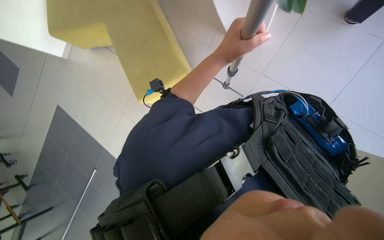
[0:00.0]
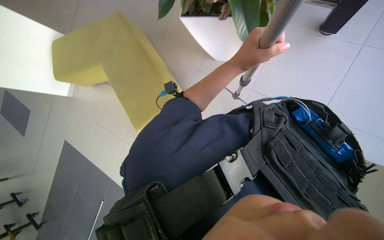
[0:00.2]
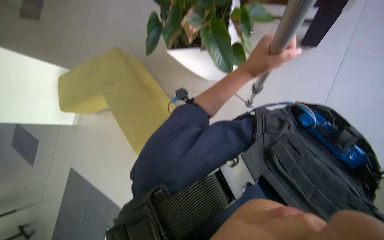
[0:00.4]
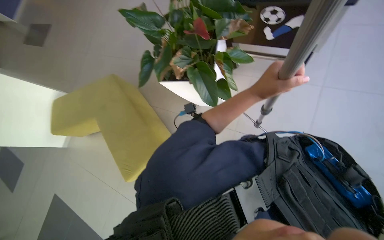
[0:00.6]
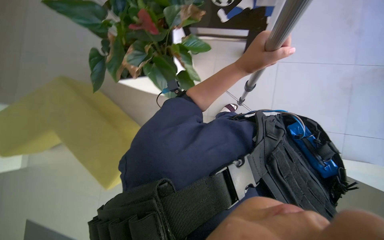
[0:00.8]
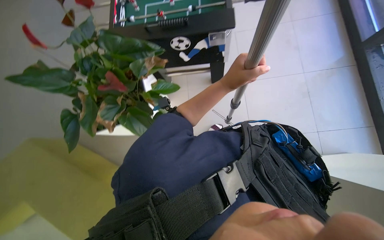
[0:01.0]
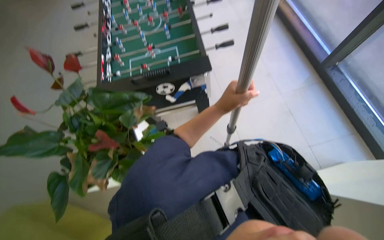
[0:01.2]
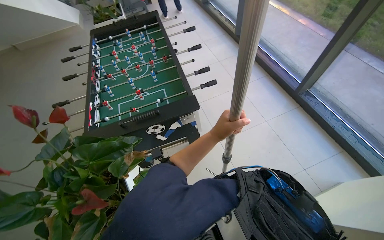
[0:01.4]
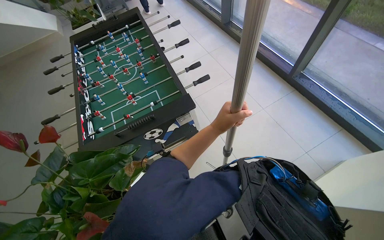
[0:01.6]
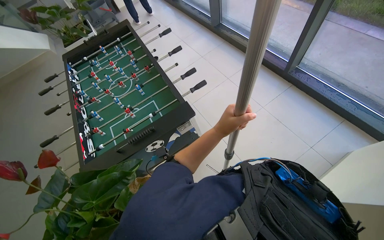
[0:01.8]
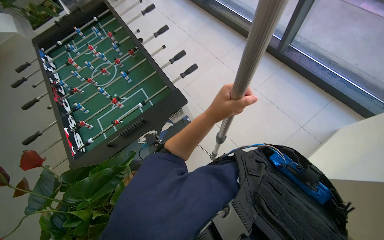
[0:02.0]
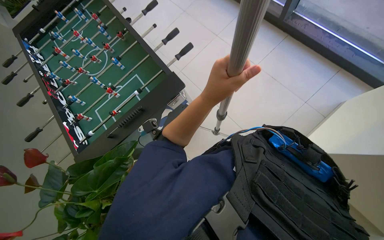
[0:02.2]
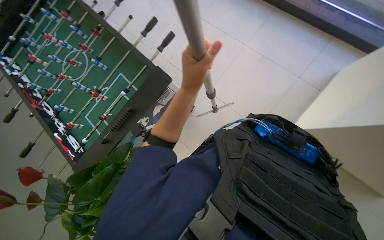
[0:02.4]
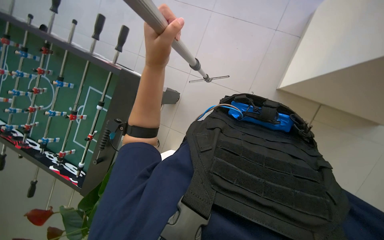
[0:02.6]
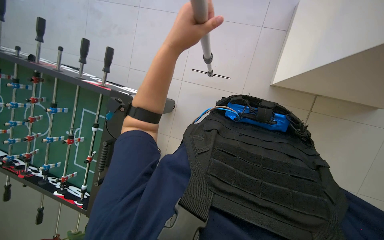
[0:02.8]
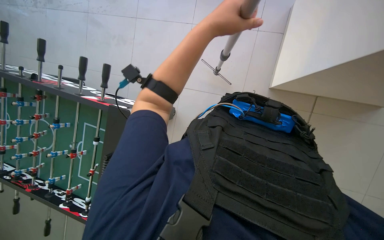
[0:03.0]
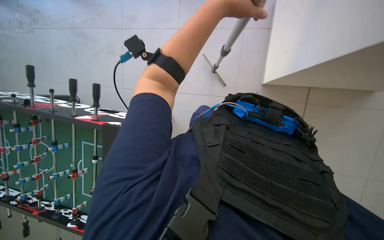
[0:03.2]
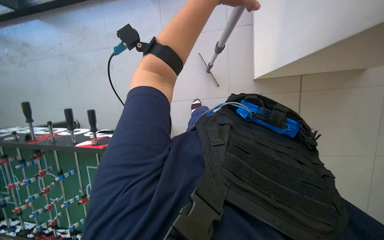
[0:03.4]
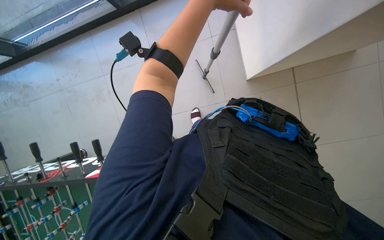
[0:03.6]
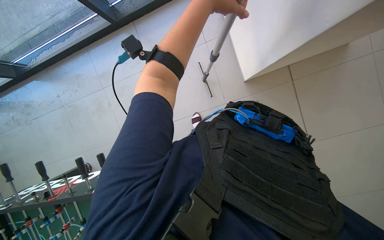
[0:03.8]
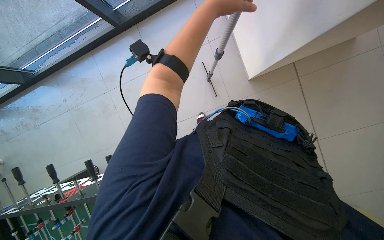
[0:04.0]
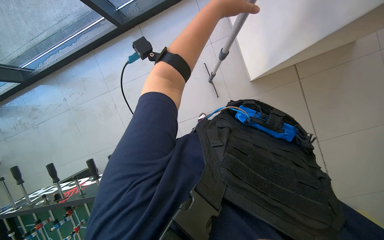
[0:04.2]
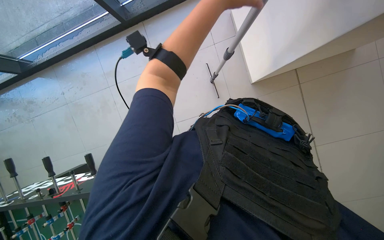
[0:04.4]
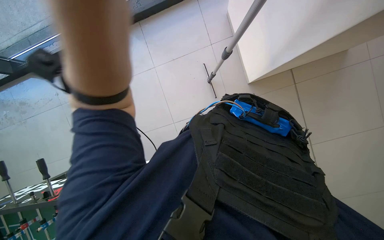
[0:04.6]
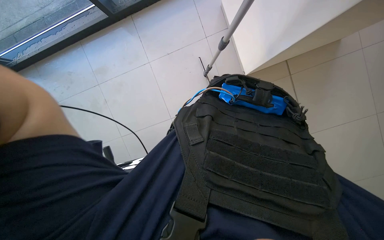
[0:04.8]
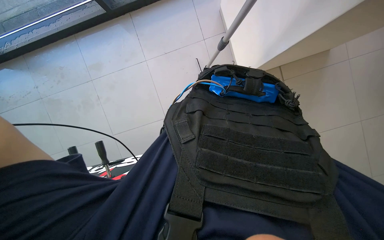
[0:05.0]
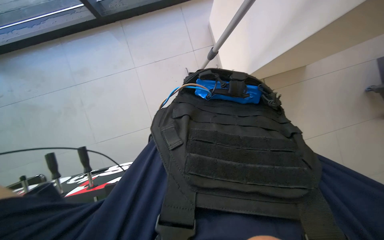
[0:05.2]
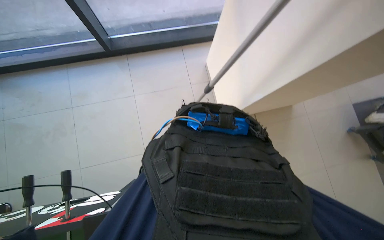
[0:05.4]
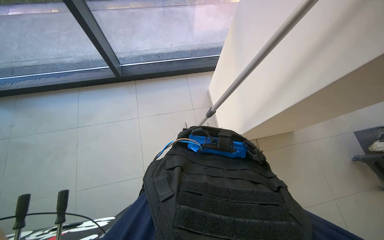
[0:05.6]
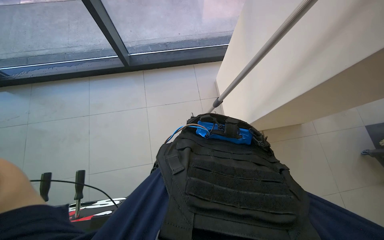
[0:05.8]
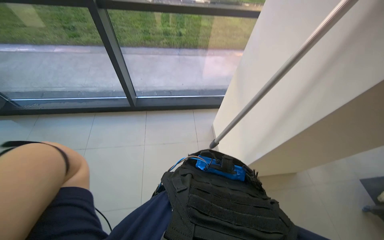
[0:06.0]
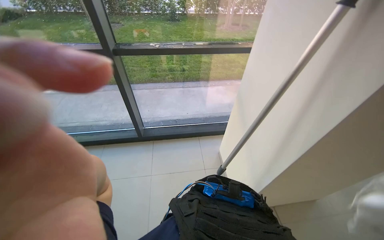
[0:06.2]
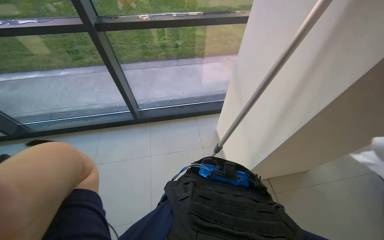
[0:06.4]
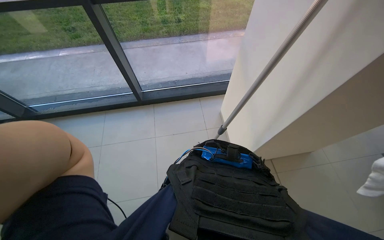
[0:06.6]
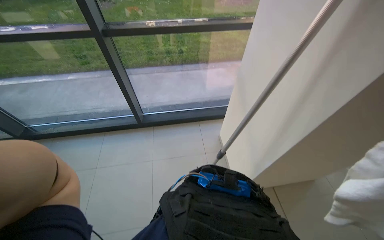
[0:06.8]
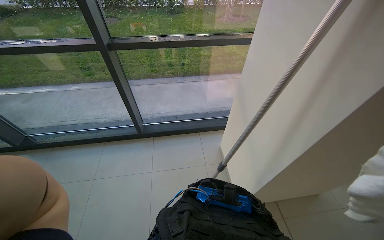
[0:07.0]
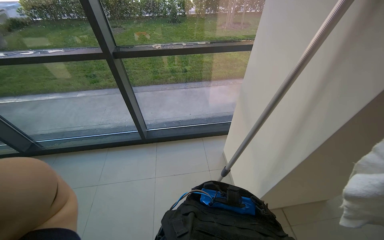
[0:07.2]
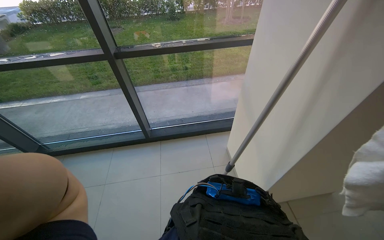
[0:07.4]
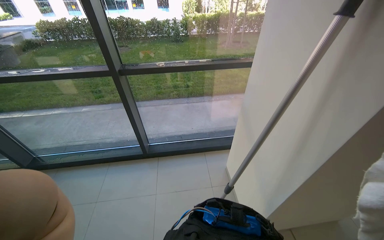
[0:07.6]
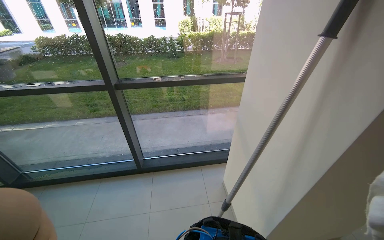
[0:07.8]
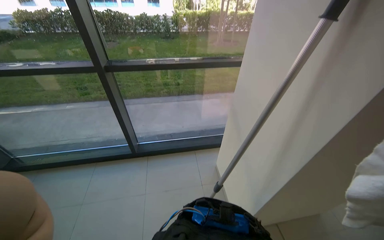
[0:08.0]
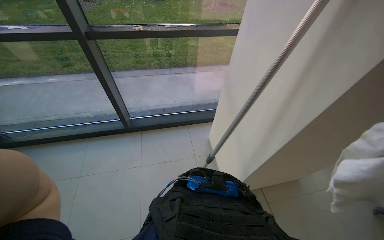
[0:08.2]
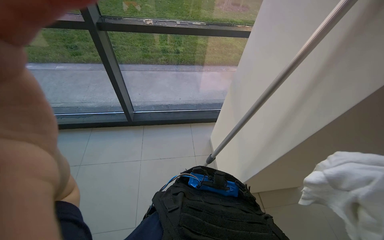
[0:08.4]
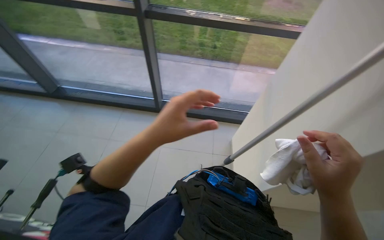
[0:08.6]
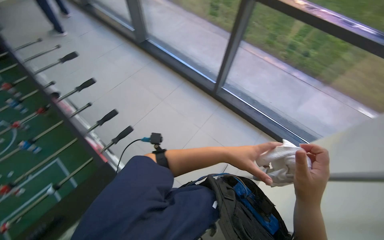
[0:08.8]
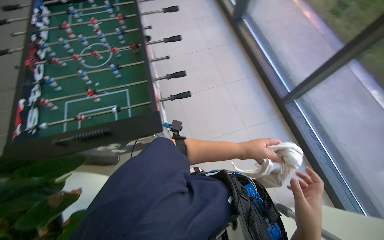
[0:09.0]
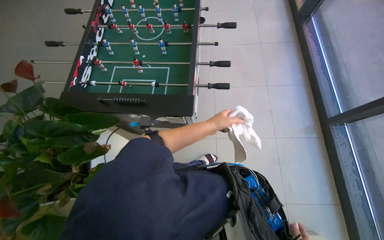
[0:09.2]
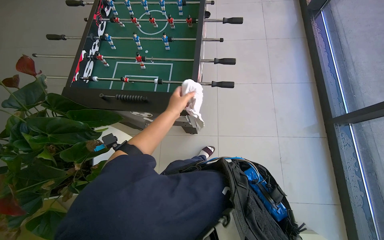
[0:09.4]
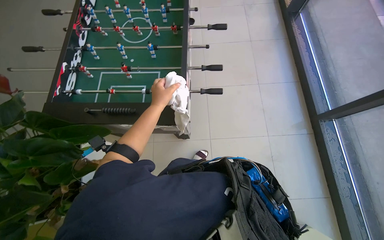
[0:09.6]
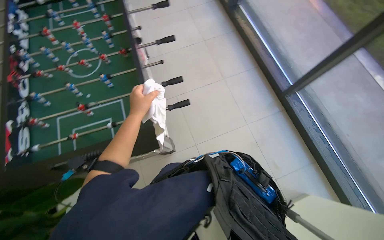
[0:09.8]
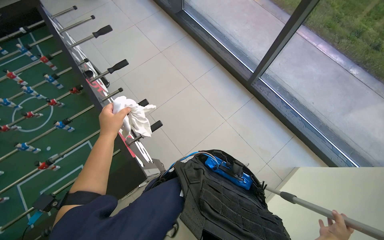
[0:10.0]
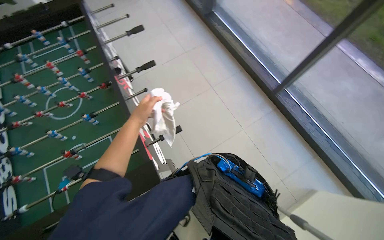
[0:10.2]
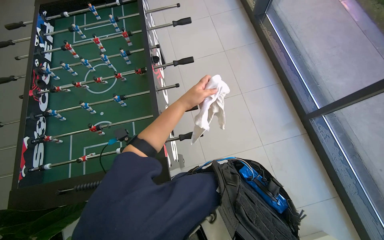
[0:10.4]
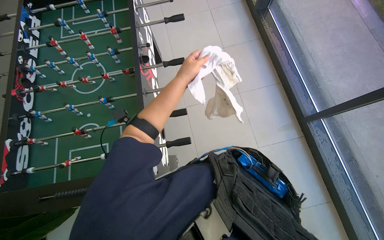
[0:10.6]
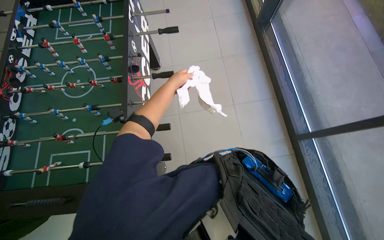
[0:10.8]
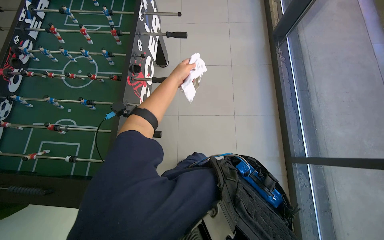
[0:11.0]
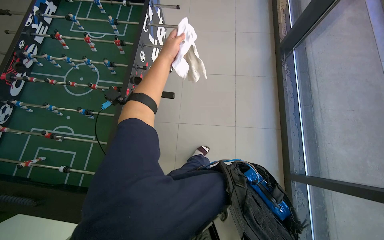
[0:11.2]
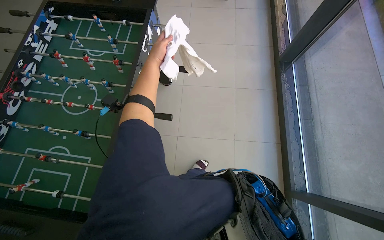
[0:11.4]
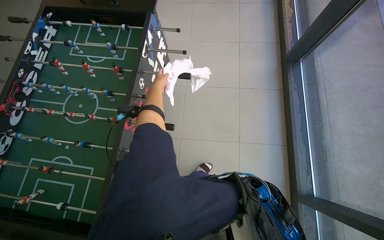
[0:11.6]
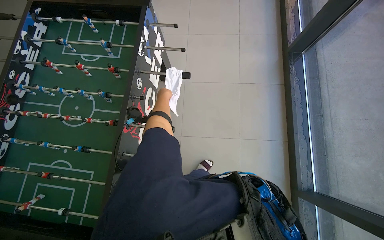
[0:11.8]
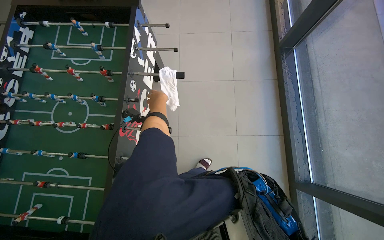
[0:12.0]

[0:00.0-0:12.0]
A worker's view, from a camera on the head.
Job: cleaning windows.
The whole recording: Cleaning windows. The worker cleans the windows using a pole and wipes the frames with a cloth.
0:00.0 to 0:01.6: The wearer's head swings approximately 50 degrees to the right. The view tips upward by approximately 40 degrees.
0:01.6 to 0:03.0: The wearer looks approximately 20 degrees further downward. Everything in view rotates about 50 degrees counterclockwise.
0:03.0 to 0:04.4: Everything in view rotates approximately 30 degrees counterclockwise.
0:04.4 to 0:06.0: The camera pitches upward, by about 40 degrees.
0:06.0 to 0:07.6: The camera pitches upward, by roughly 15 degrees.
0:07.6 to 0:09.0: The wearer looks about 80 degrees further to the left. The view tilts approximately 25 degrees downward.
0:10.4 to 0:12.0: The camera travels about 60 cm.

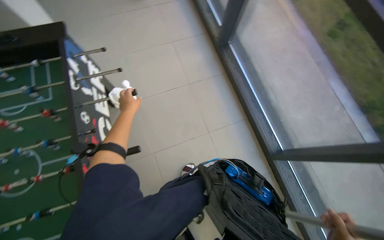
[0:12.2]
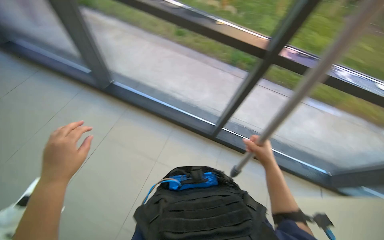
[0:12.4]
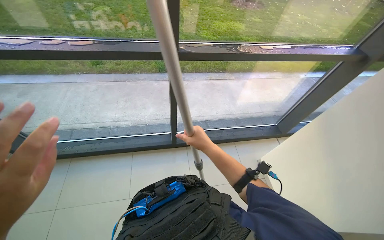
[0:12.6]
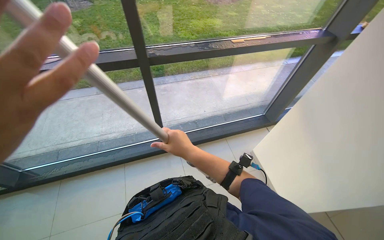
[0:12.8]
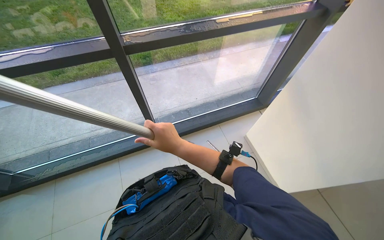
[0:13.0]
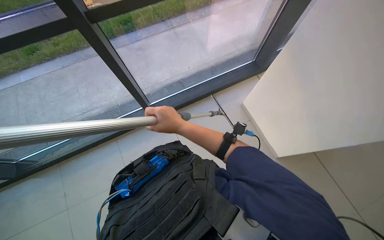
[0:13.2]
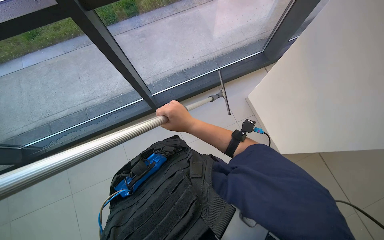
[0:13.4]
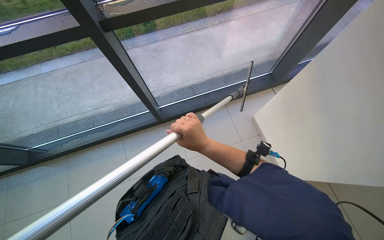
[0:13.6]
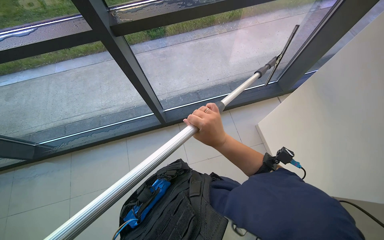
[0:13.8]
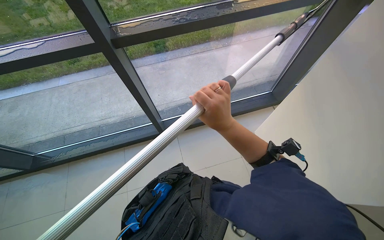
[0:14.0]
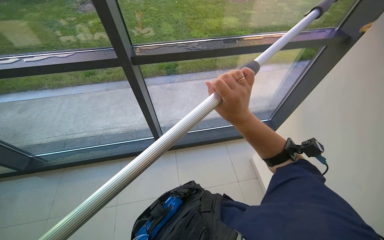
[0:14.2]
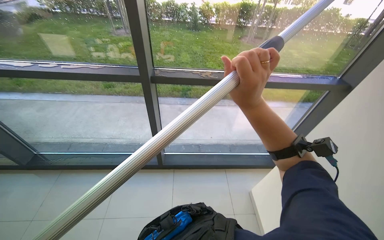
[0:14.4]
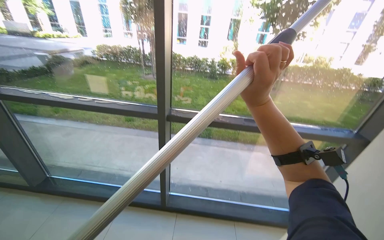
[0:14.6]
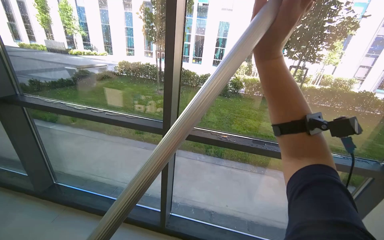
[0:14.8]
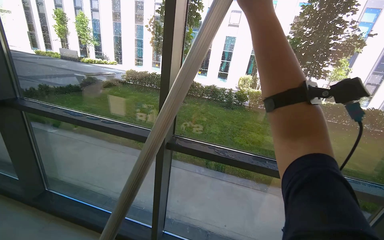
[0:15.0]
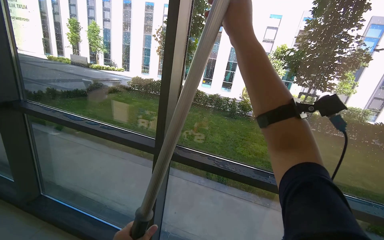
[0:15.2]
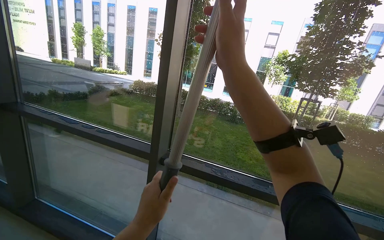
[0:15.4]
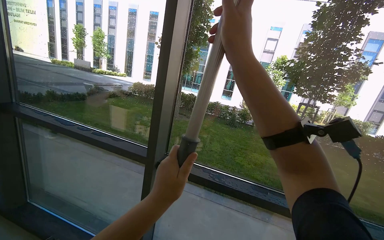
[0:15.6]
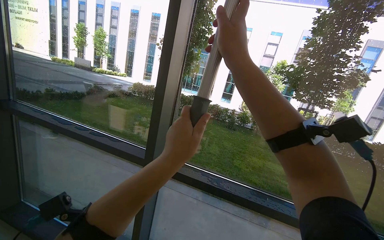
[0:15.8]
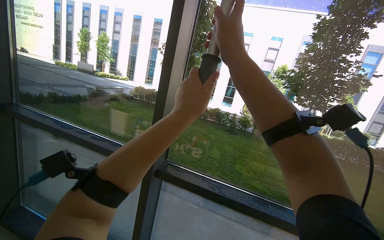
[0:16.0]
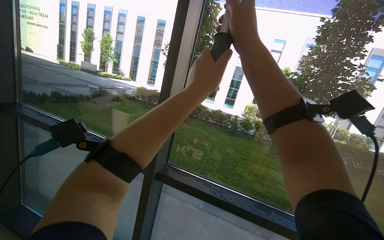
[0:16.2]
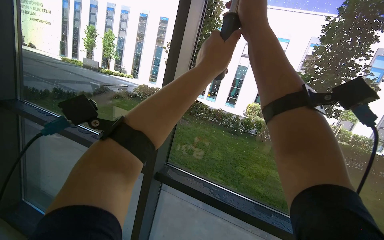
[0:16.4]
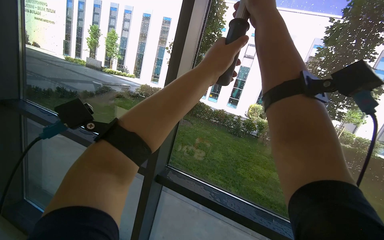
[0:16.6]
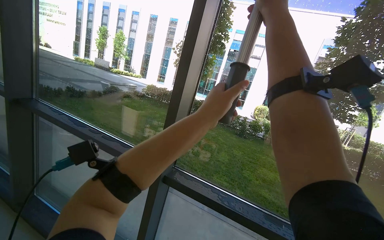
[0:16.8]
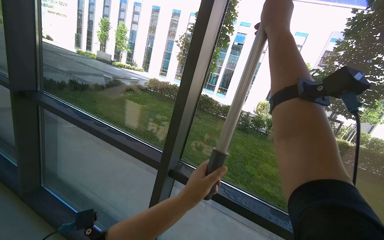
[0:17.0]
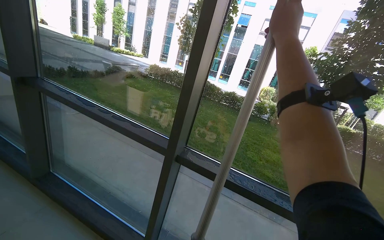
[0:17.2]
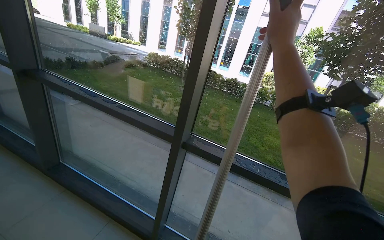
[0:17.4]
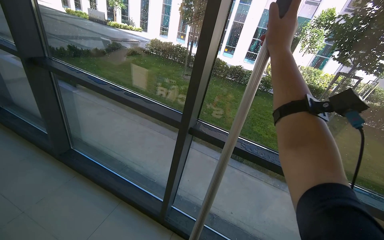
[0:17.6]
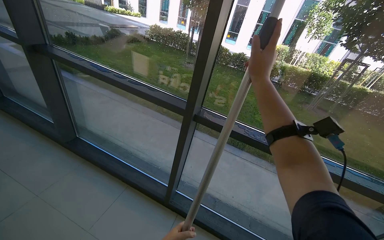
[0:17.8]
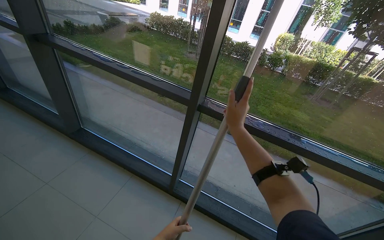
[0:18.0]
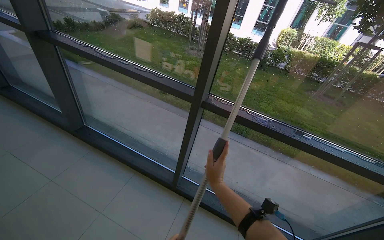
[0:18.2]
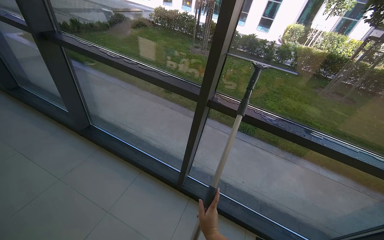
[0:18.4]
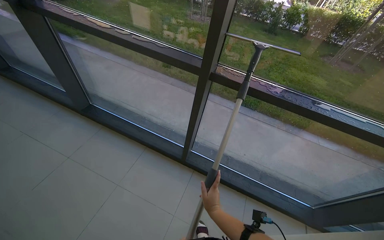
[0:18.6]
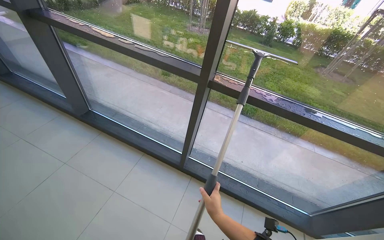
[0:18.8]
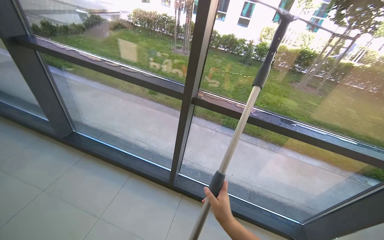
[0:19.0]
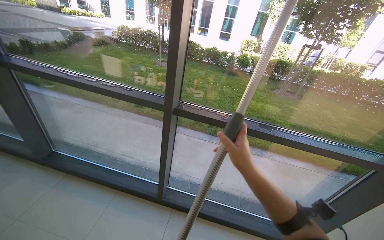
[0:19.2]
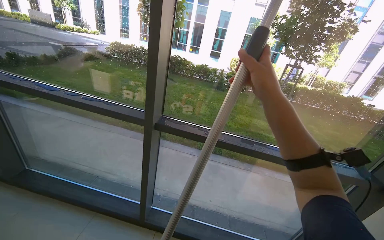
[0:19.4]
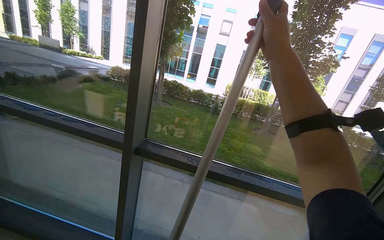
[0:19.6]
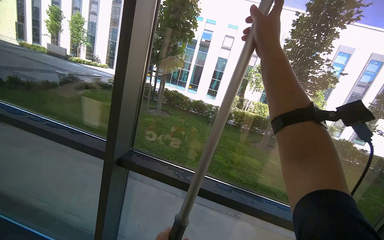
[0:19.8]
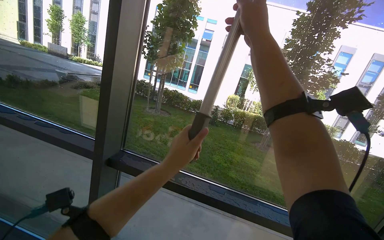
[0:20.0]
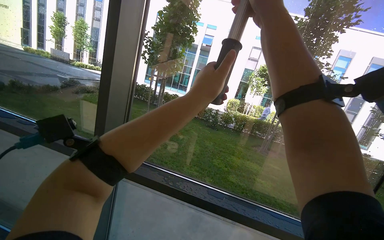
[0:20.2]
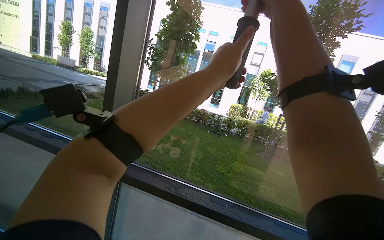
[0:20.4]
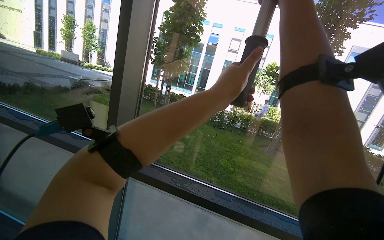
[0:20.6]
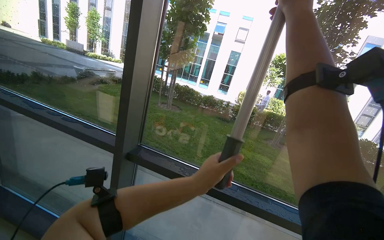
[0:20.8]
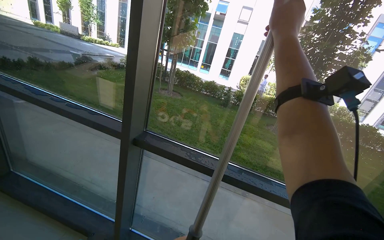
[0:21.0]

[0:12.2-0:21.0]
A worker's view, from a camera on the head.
Job: cleaning windows.
The whole recording: Cleaning windows. The worker cleans the windows using a pole and wipes the frames with a cloth.
0:12.2 to 0:13.6: The wearer's head swings approximately 65 degrees to the right.
0:13.6 to 0:15.2: The wearer's head swings approximately 35 degrees to the left. The view tips upward by roughly 55 degrees.
0:16.6 to 0:18.0: The wearer looks roughly 25 degrees further downward. The right hand shifts approximately 50 cm down the picture and farther from the camera.
0:18.0 to 0:19.6: The wearer looks about 15 degrees further upward.
